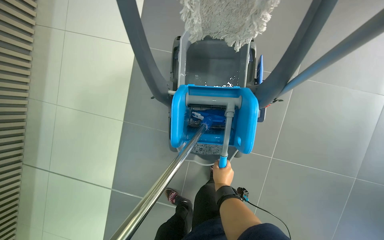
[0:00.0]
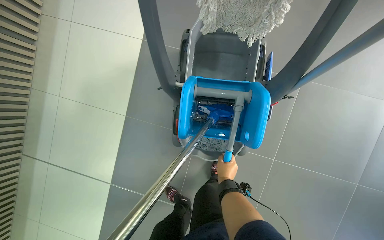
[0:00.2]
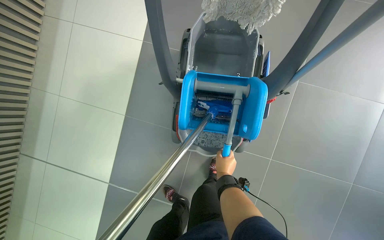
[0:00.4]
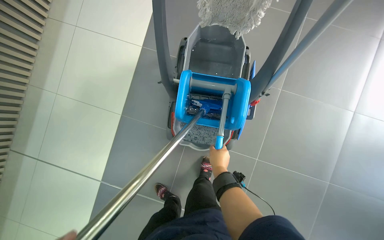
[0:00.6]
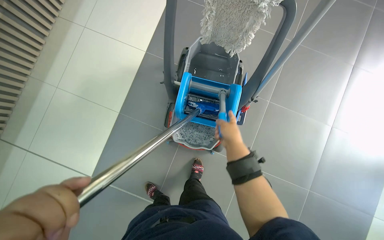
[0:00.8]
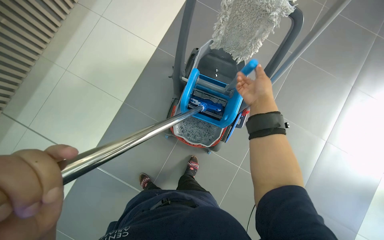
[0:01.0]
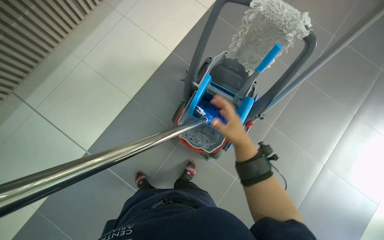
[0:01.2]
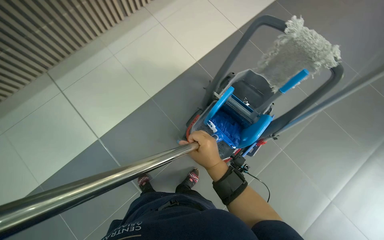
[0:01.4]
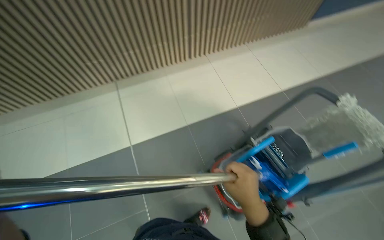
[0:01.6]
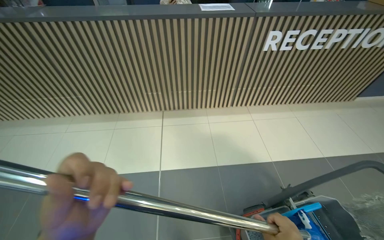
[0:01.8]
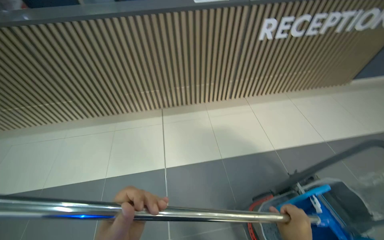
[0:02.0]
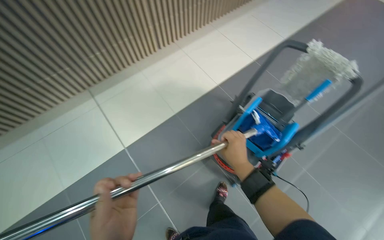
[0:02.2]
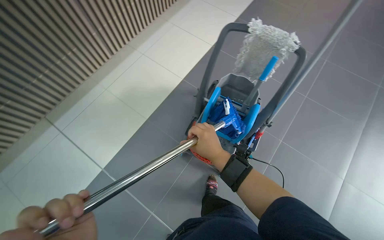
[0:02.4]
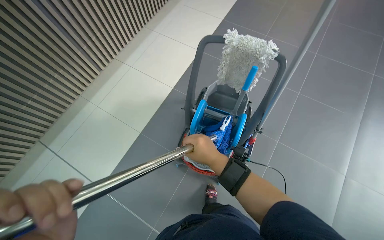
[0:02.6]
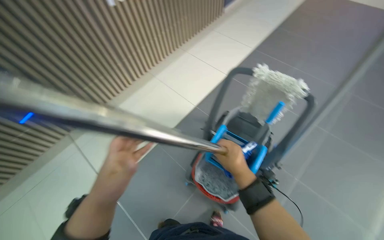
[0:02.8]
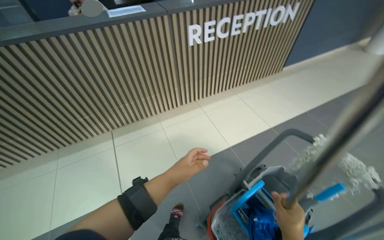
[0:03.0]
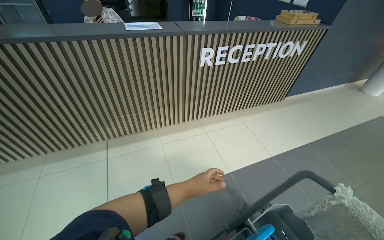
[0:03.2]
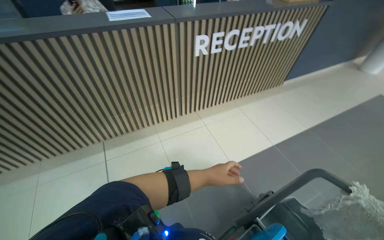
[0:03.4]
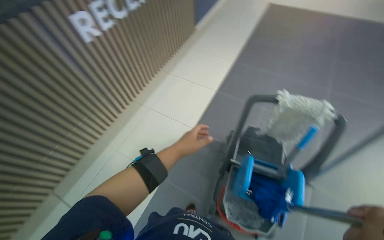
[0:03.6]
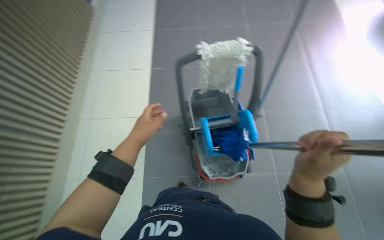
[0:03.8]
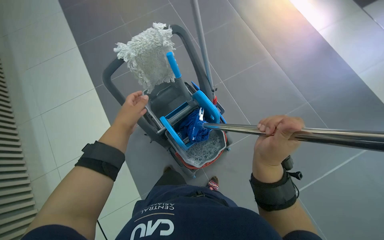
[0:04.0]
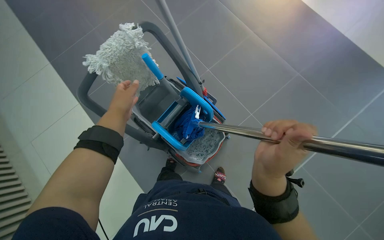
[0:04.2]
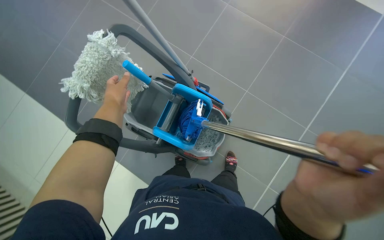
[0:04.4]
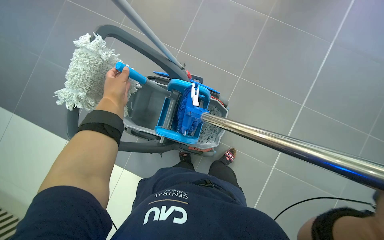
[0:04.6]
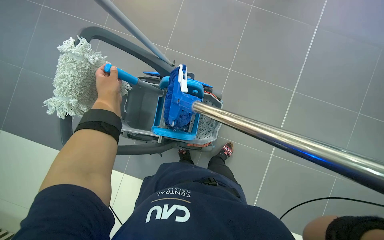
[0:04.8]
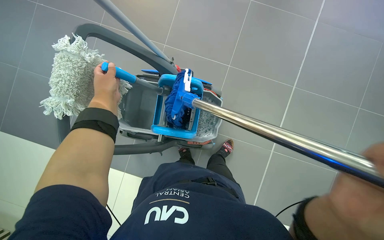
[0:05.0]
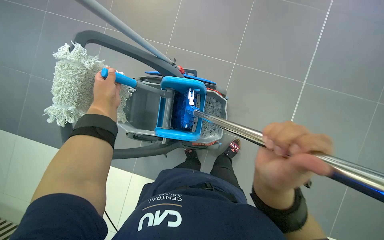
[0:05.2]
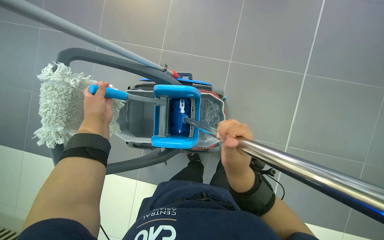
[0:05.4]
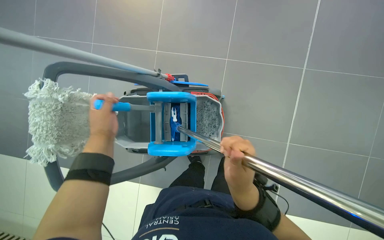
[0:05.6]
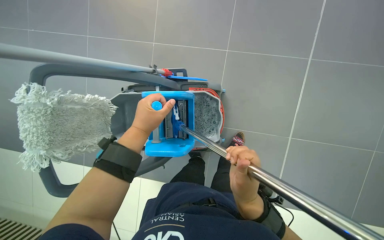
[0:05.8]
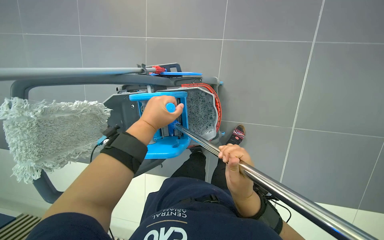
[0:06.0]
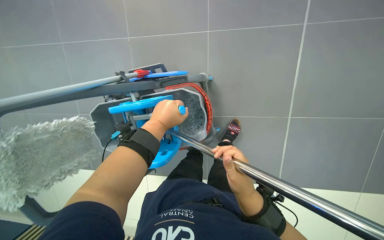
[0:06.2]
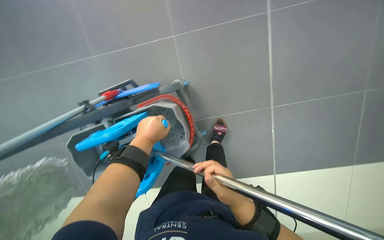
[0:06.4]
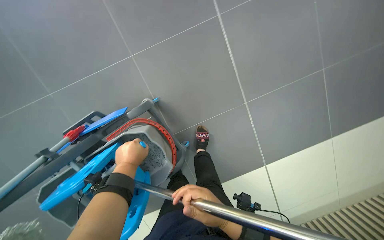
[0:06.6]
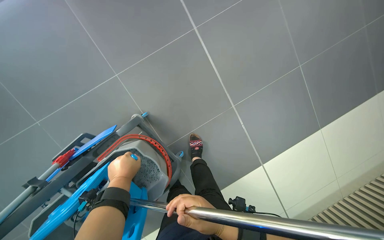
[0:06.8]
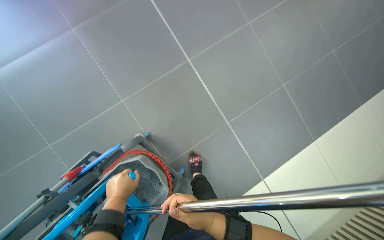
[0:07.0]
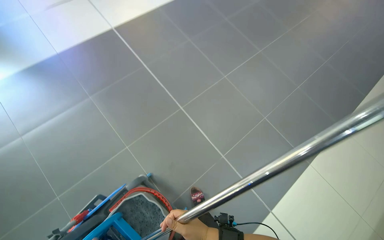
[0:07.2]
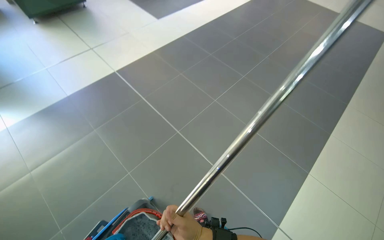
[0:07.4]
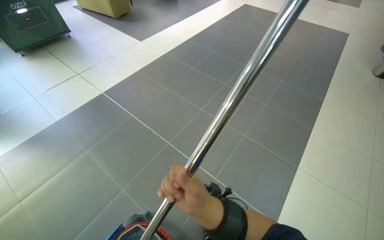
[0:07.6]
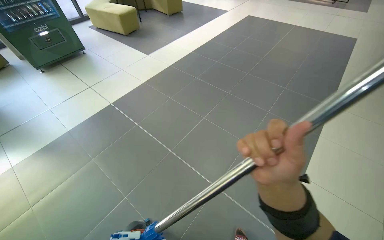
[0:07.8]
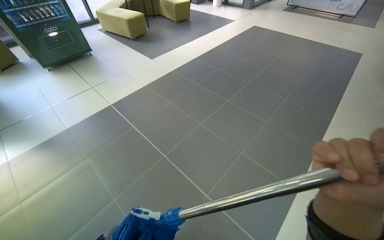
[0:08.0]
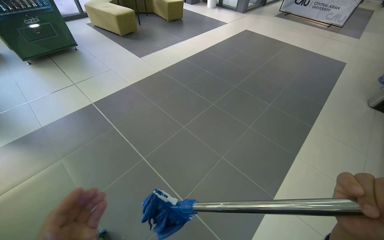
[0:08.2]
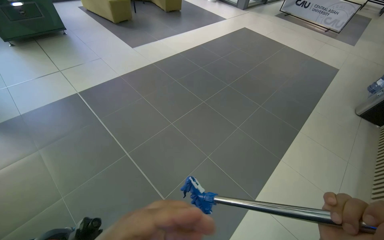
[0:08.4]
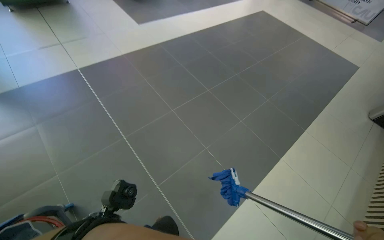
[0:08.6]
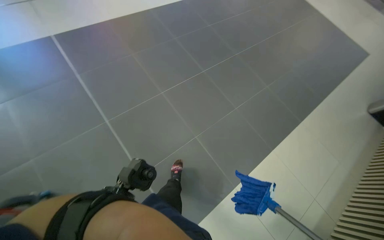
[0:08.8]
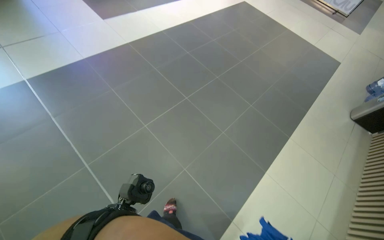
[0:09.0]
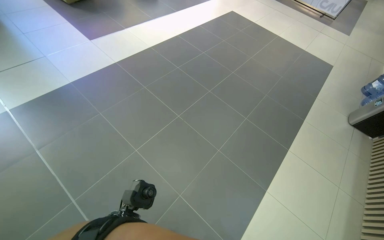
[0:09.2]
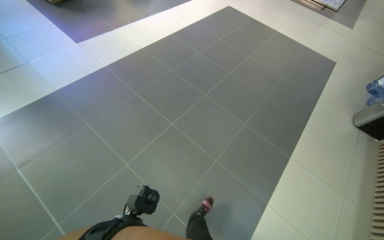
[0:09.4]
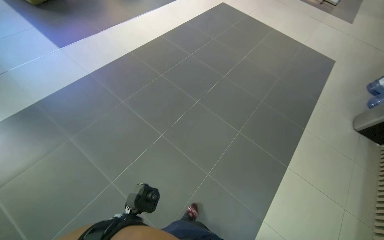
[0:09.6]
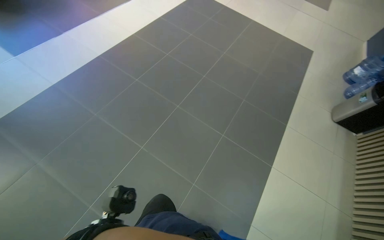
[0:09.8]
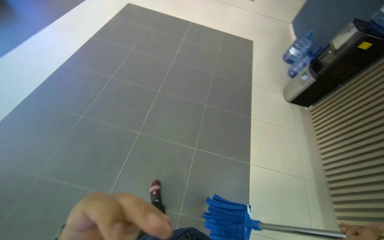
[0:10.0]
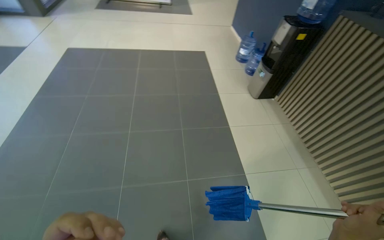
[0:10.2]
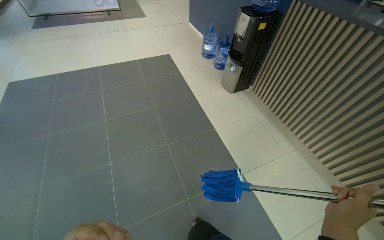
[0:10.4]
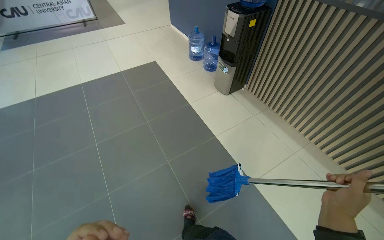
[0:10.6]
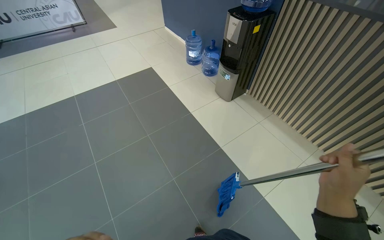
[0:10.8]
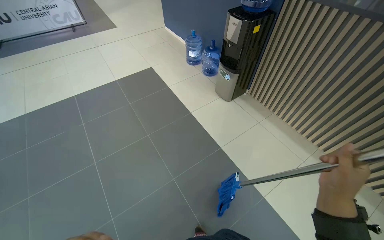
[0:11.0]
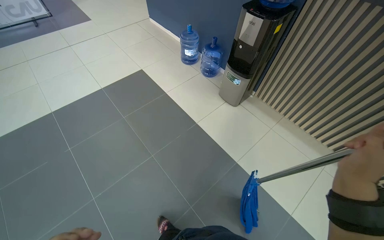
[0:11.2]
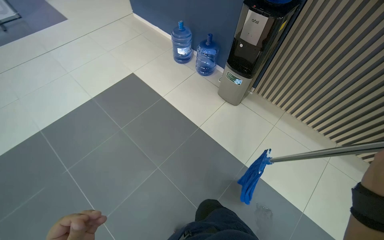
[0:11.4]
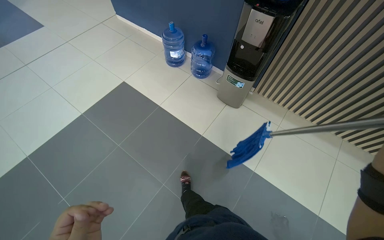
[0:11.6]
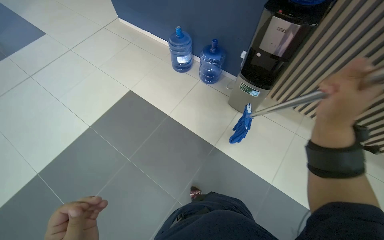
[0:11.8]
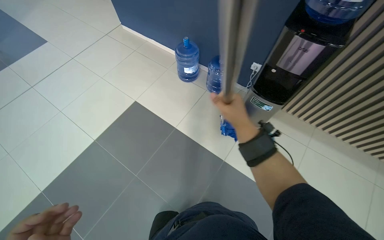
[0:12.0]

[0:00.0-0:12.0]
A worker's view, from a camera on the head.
Job: mopping floor.
The whole recording: Mopping reception area floor. The worker mops the tiled floor in the reception area.
0:00.0 to 0:01.6: The head travels about 50 cm. The view tilts roughly 30 degrees upward. Everything in view rotates about 50 degrees clockwise.
0:01.6 to 0:03.0: The wearer's head swings about 45 degrees to the left. The view tips upward by some 25 degrees.
0:04.4 to 0:06.0: Everything in view rotates about 30 degrees counterclockwise. The left hand shifts approximately 20 cm to the right.
0:06.0 to 0:07.6: The view tips upward by roughly 45 degrees. The scene turns approximately 60 degrees counterclockwise in the picture.

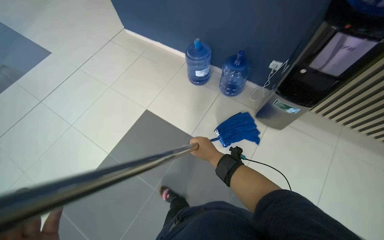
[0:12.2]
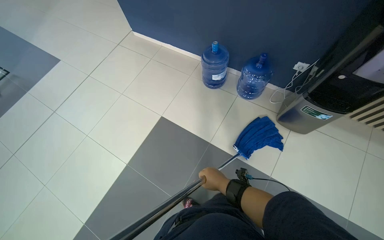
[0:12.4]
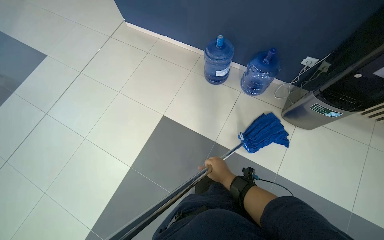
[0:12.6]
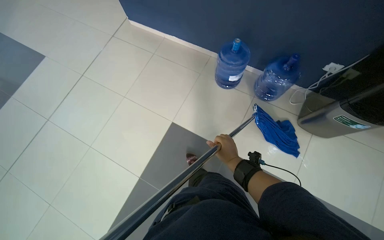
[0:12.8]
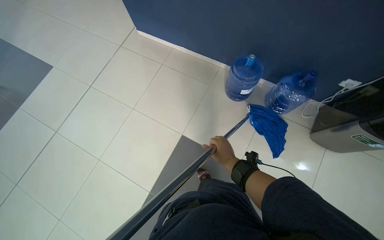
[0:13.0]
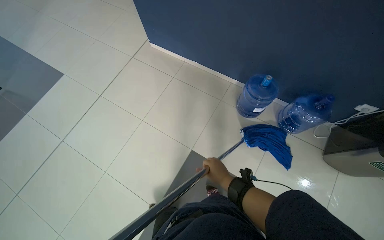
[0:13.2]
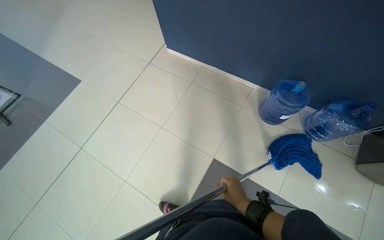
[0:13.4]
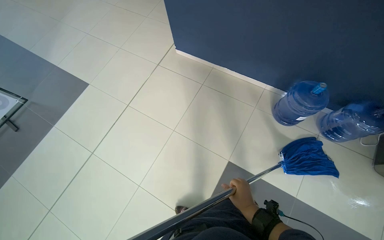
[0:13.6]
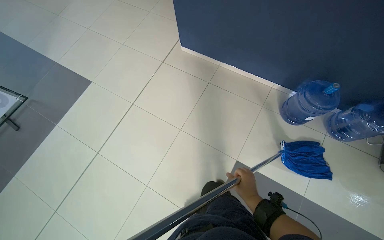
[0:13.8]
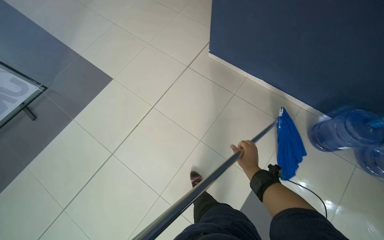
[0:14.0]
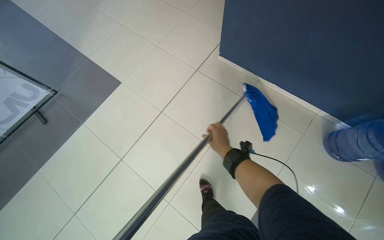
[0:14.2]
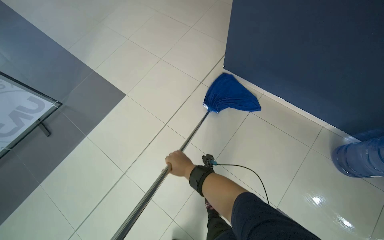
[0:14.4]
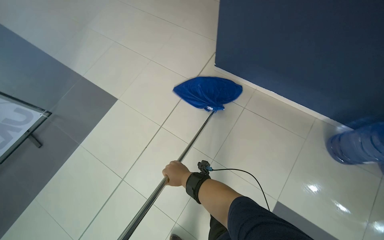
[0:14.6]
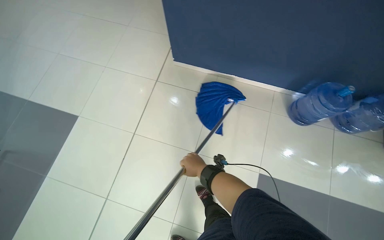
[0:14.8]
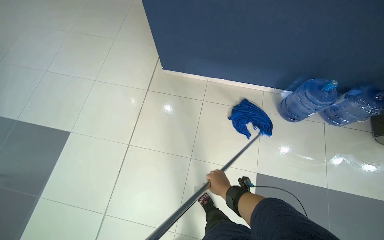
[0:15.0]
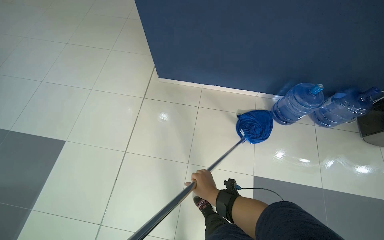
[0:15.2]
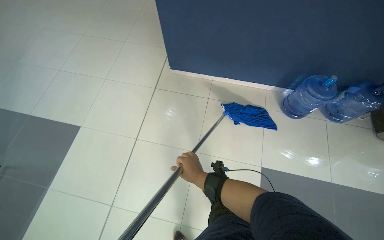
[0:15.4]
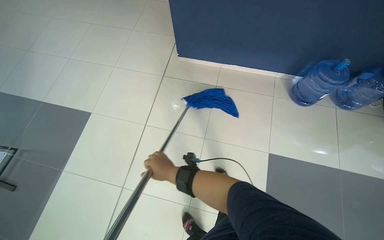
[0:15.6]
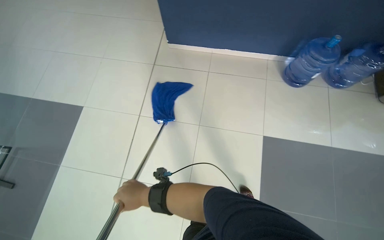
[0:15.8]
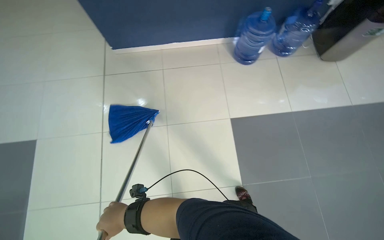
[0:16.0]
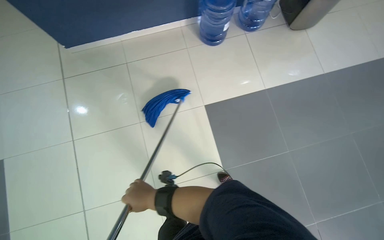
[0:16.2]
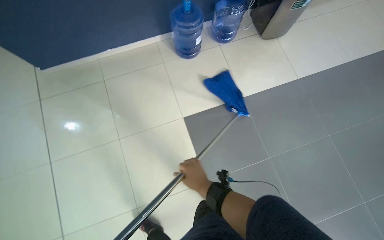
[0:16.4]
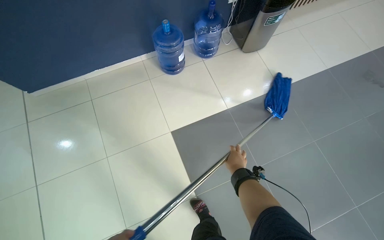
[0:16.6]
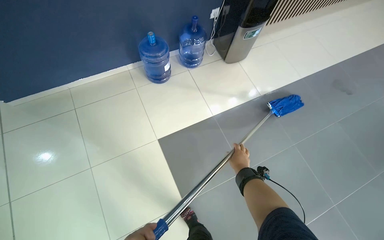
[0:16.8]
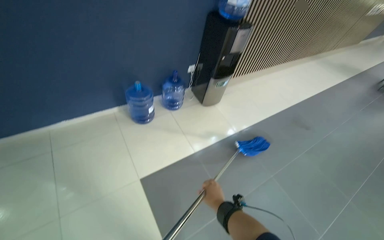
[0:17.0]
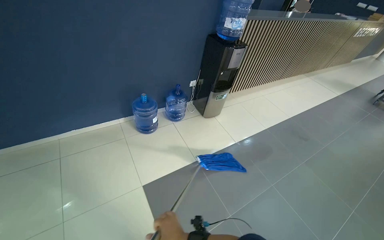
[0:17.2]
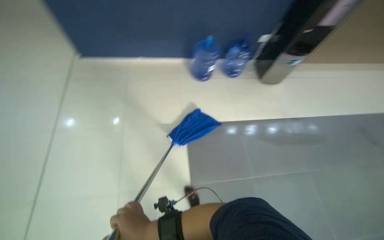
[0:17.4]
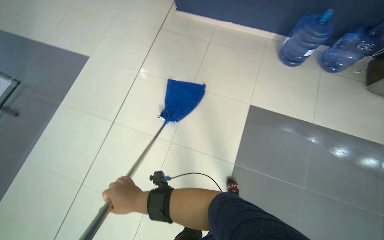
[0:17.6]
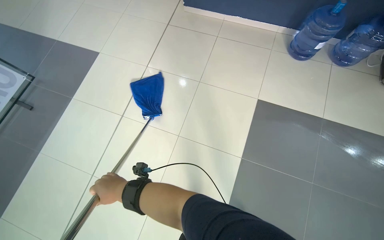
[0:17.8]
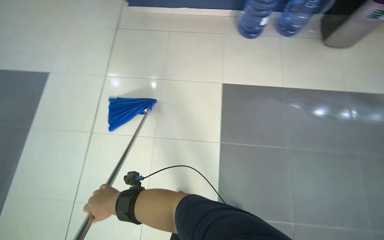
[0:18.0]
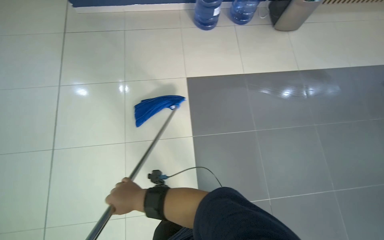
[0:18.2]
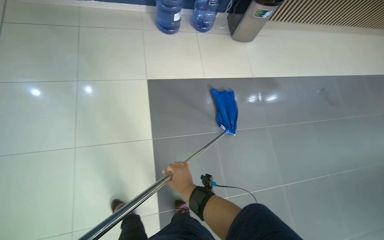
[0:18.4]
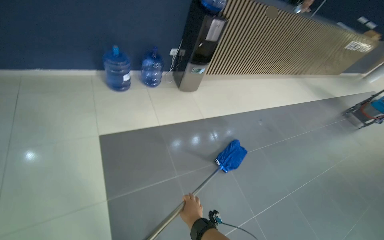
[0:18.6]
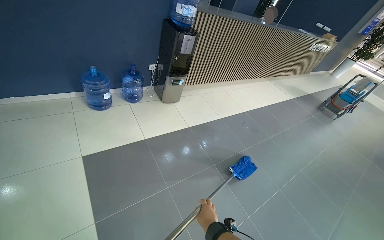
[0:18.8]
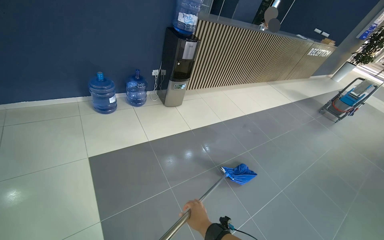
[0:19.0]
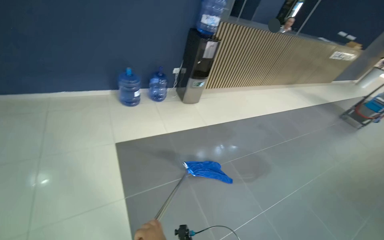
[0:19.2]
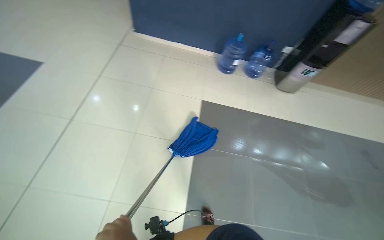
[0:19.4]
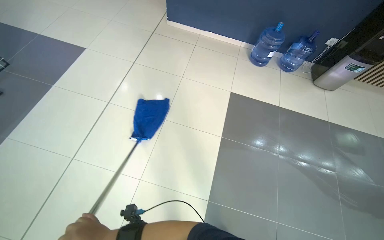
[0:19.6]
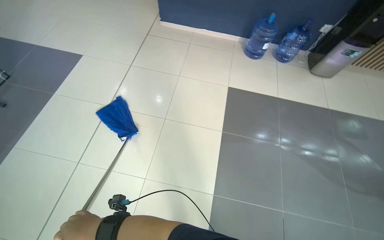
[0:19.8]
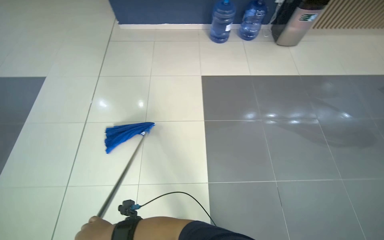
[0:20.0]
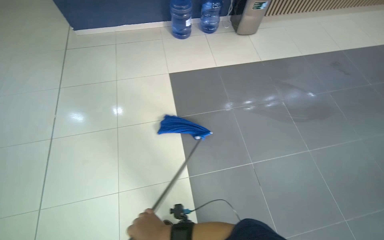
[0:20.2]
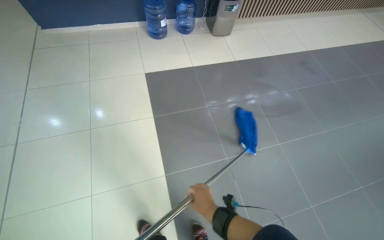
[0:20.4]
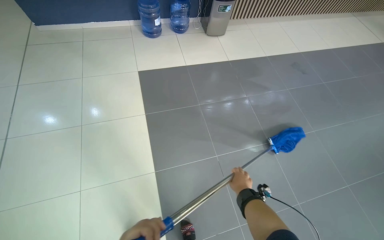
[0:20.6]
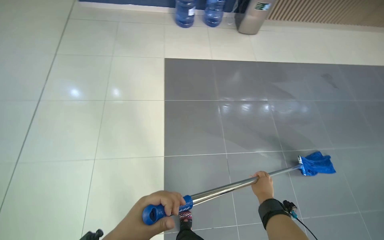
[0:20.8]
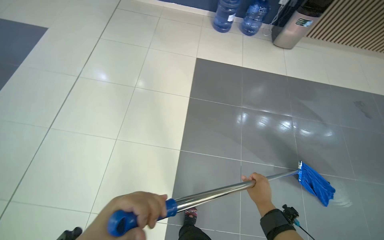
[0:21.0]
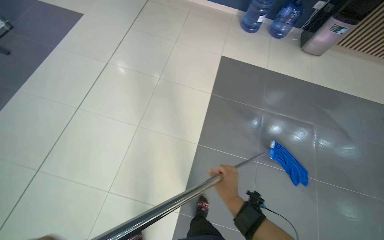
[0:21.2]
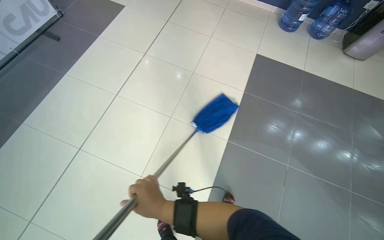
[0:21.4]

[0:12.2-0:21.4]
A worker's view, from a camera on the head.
Job: mopping floor.
The whole recording: Mopping reception area floor. The worker mops the tiled floor in the reception area.
0:12.2 to 0:13.8: The camera is carried some 1 m.
0:13.8 to 0:15.2: The wearer moves roughly 50 cm.
0:15.2 to 0:16.8: The camera travels to the right, about 70 cm. The head rotates about 35 degrees to the right.
0:19.8 to 0:21.4: The camera is carried approximately 40 cm.
